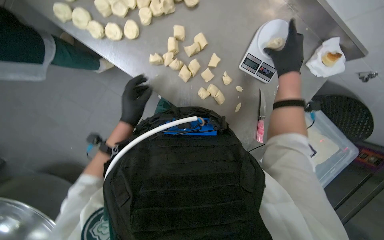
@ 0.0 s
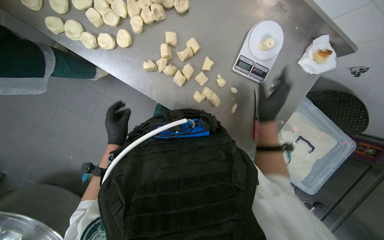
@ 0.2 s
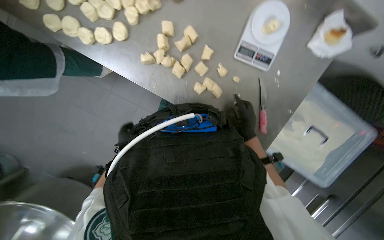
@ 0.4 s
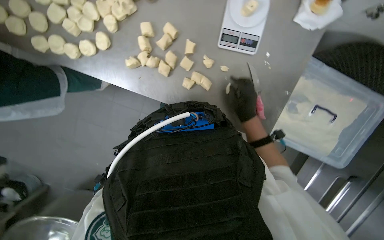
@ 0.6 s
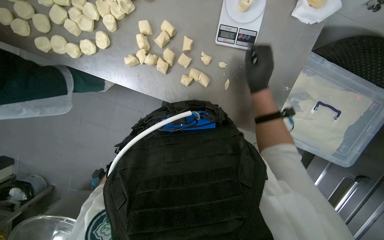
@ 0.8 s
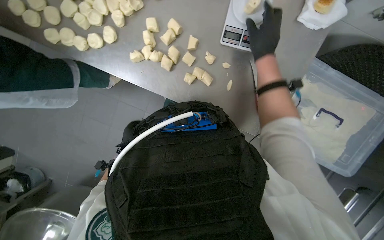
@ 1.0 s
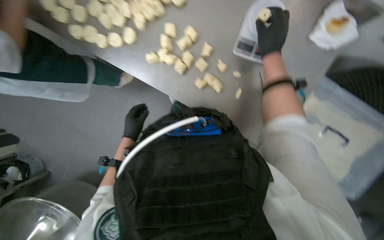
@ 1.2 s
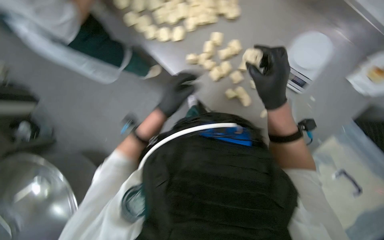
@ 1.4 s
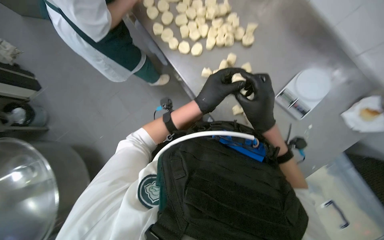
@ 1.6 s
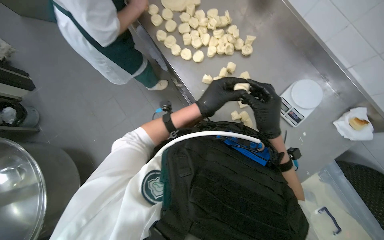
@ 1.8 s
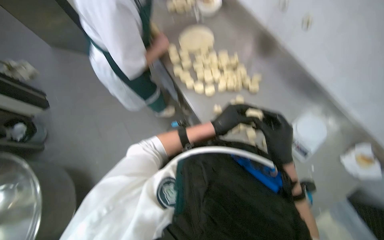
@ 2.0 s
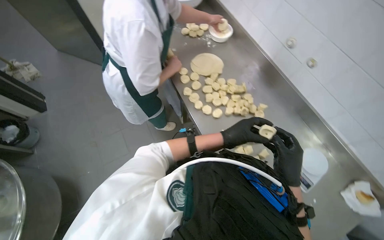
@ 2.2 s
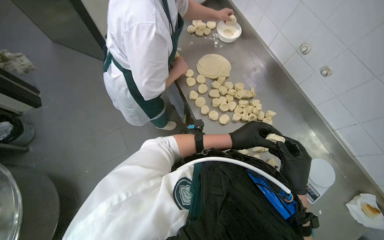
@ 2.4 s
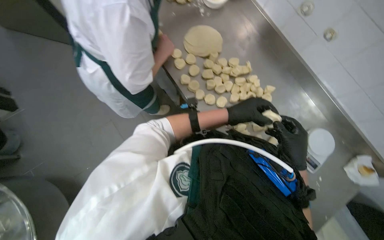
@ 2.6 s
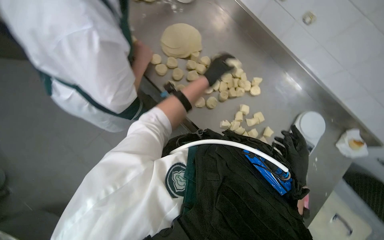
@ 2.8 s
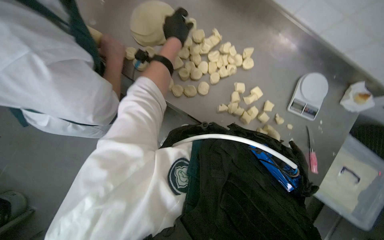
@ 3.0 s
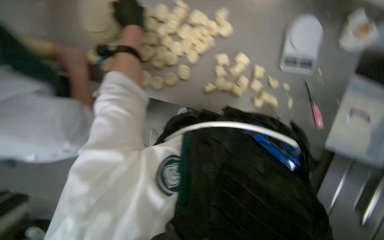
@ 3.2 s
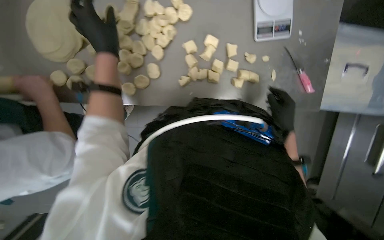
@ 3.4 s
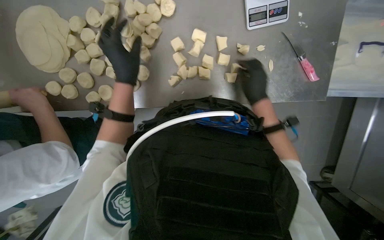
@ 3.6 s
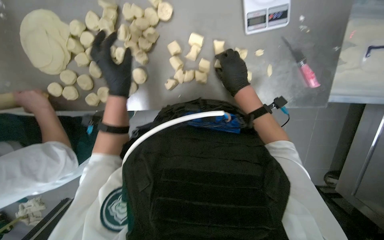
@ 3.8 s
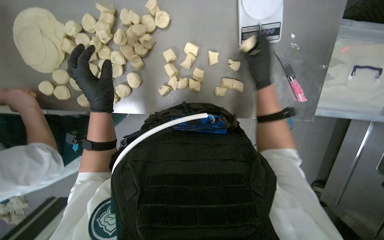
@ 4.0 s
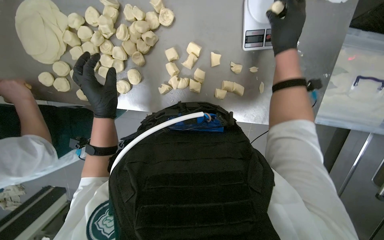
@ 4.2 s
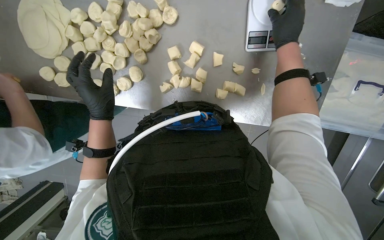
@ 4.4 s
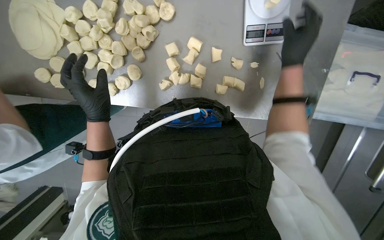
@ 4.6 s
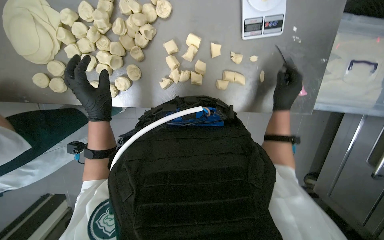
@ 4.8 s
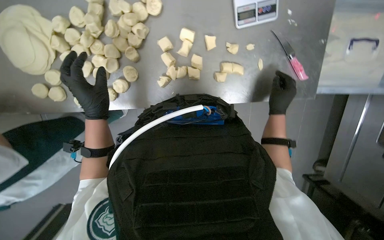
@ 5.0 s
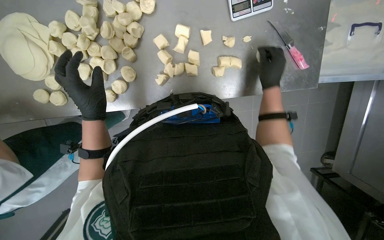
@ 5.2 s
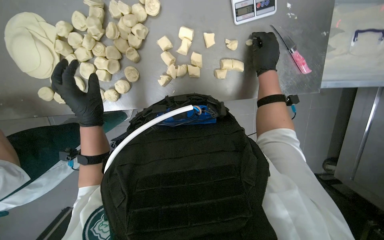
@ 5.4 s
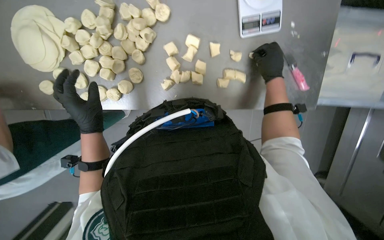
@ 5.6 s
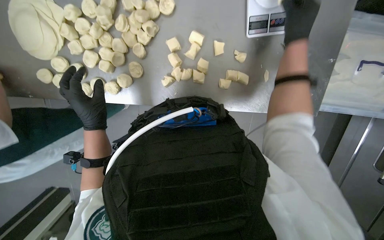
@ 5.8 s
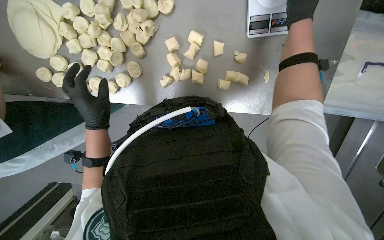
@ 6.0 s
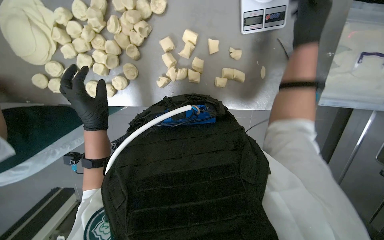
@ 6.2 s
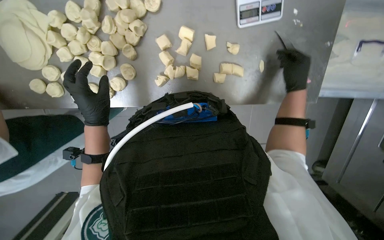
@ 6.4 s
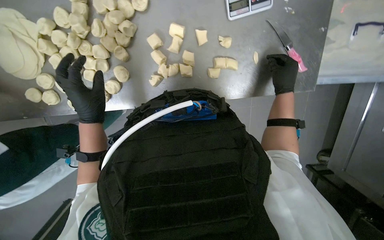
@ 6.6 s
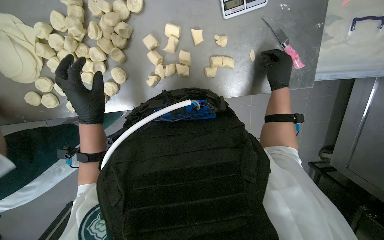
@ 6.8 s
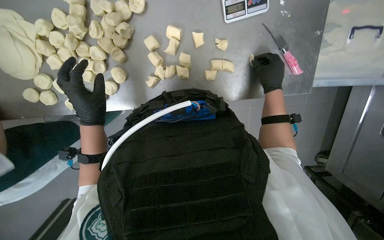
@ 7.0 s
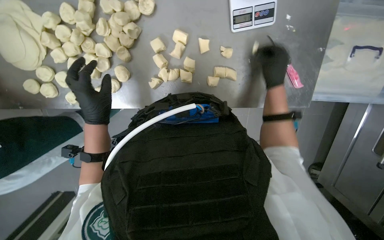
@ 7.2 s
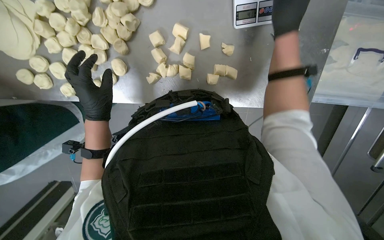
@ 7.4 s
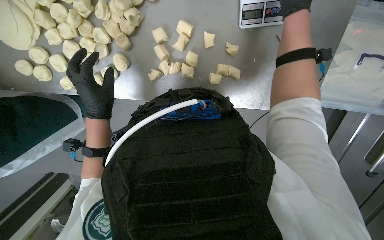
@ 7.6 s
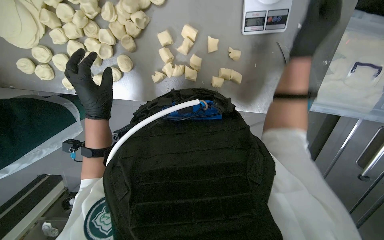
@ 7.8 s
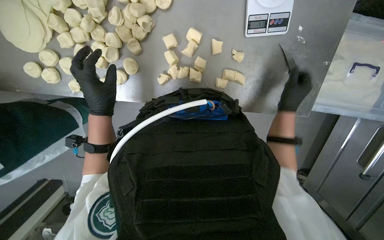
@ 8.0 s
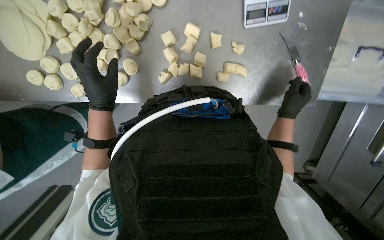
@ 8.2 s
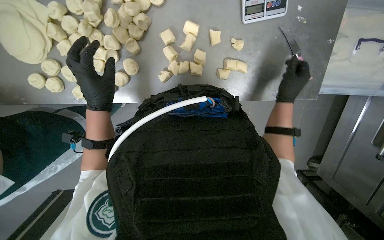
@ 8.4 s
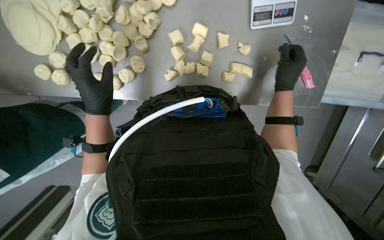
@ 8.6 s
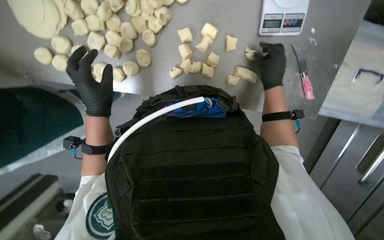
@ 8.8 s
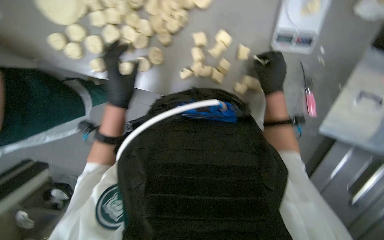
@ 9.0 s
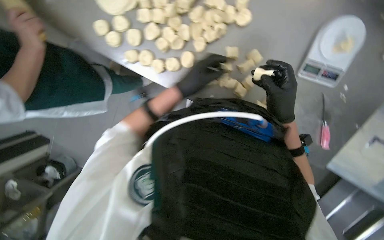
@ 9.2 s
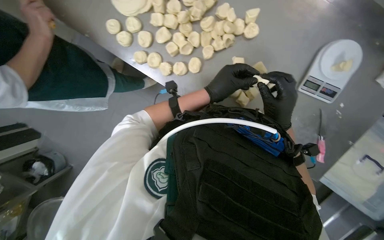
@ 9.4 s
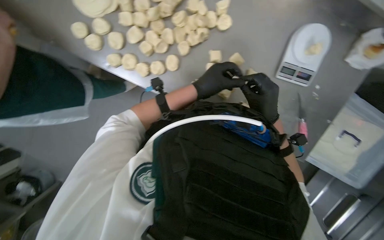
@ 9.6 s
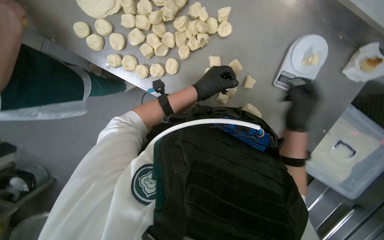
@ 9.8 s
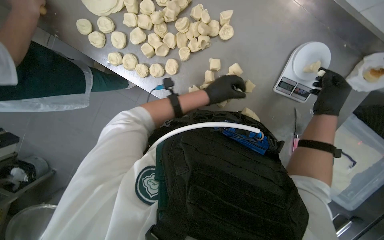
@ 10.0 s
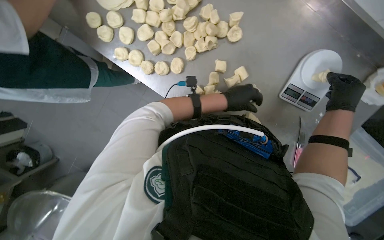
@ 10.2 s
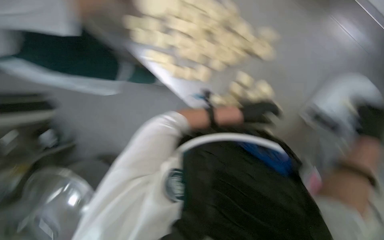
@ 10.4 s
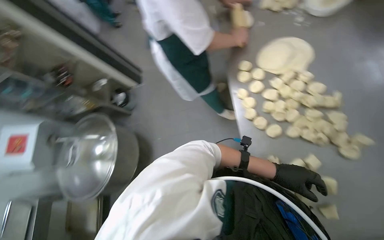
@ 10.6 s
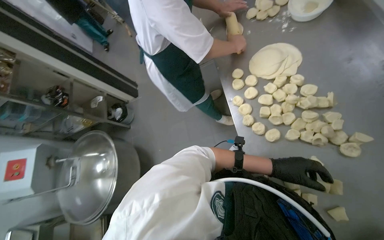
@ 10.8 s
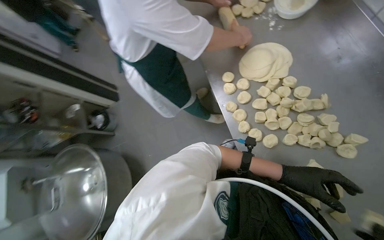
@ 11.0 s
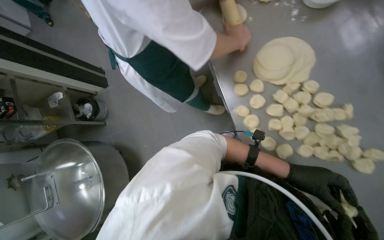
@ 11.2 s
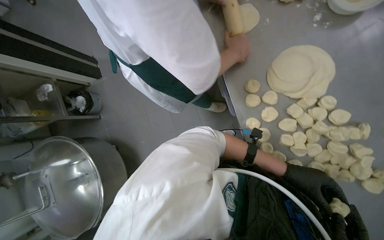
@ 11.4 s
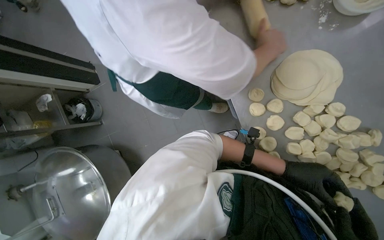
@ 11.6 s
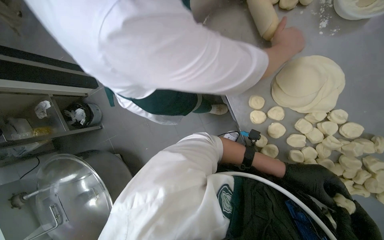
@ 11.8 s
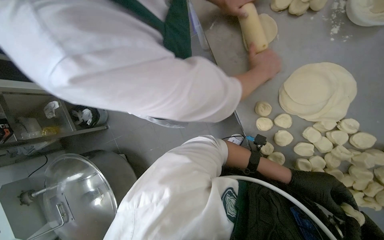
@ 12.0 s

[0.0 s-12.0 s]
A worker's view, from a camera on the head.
Job: preparing food.
The whole recording: Weighing and shaping dough portions. The worker weighs individual dough pieces on a scale and shapes them.
1.6 to 3.0 s: The camera pitches upward, by some 20 degrees.
4.4 to 6.0 s: The right hand moves about 30 cm down the picture and comes back.
6.0 to 7.6 s: The right hand moves approximately 15 cm farther from the camera and comes back.
7.6 to 9.0 s: The right hand travels down the picture and farther from the camera by approximately 15 cm.
9.0 to 10.4 s: The left hand travels to the right by some 30 cm.
10.4 to 12.0 s: The camera travels some 50 cm.

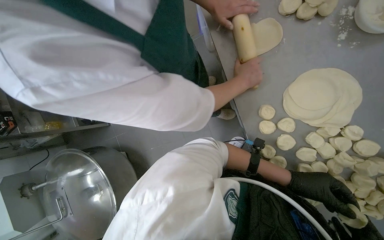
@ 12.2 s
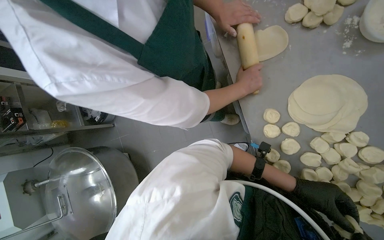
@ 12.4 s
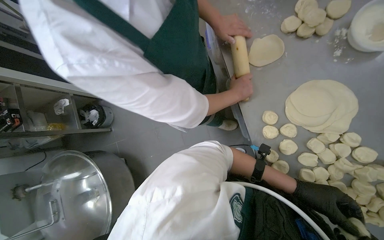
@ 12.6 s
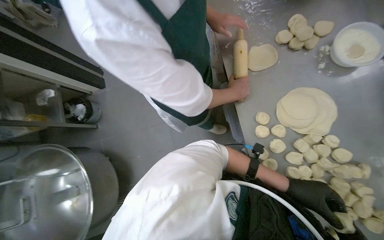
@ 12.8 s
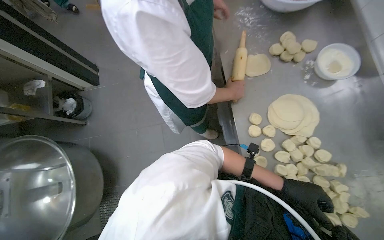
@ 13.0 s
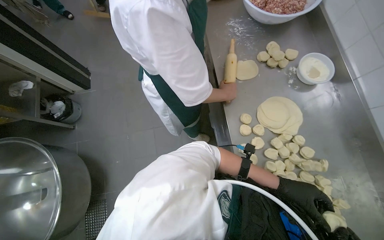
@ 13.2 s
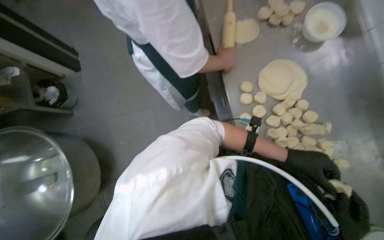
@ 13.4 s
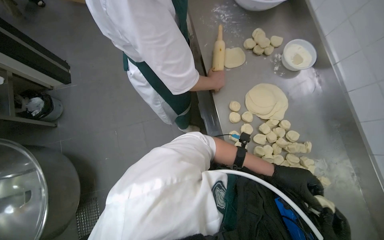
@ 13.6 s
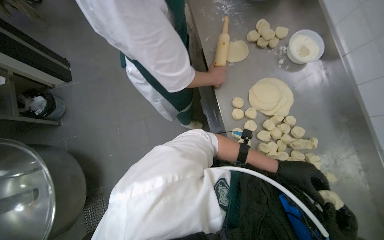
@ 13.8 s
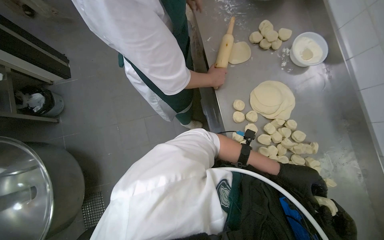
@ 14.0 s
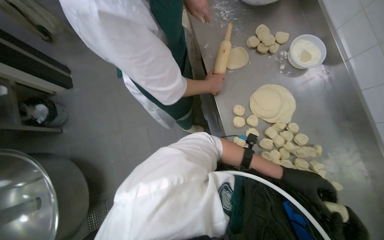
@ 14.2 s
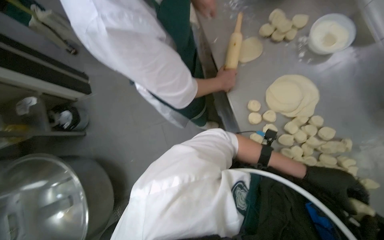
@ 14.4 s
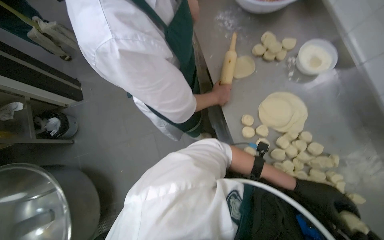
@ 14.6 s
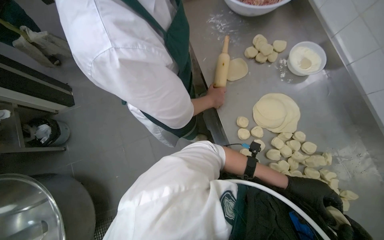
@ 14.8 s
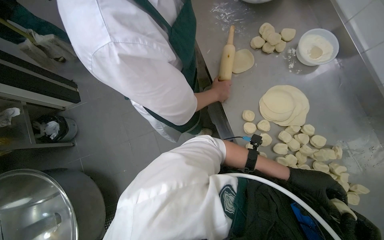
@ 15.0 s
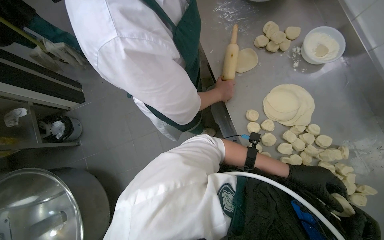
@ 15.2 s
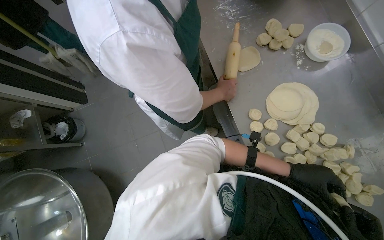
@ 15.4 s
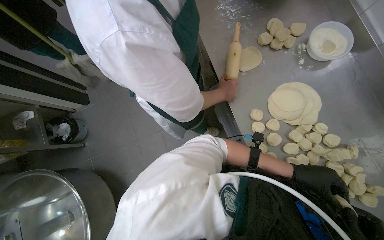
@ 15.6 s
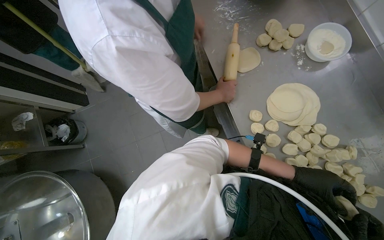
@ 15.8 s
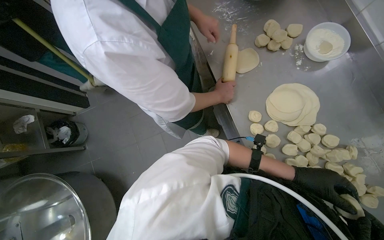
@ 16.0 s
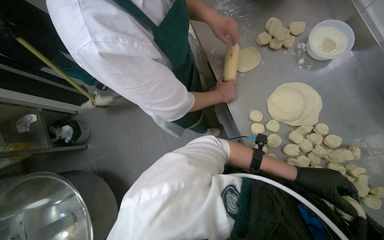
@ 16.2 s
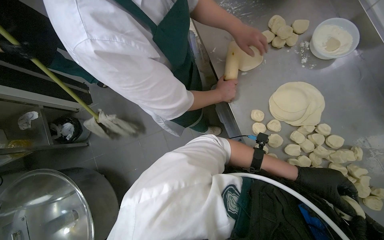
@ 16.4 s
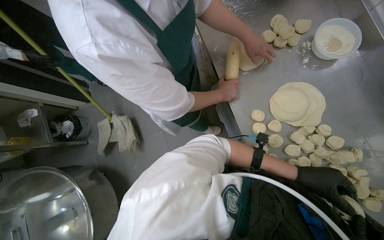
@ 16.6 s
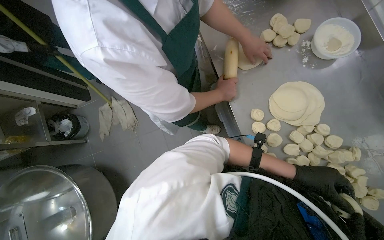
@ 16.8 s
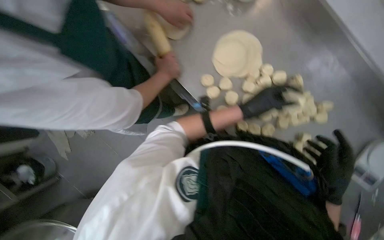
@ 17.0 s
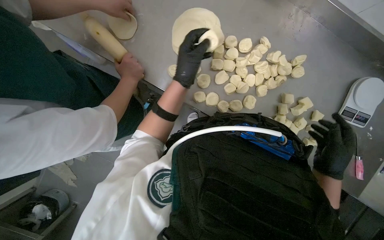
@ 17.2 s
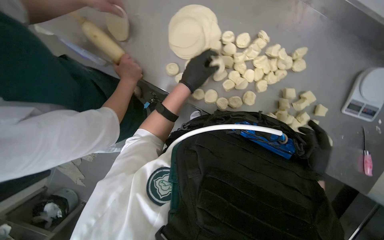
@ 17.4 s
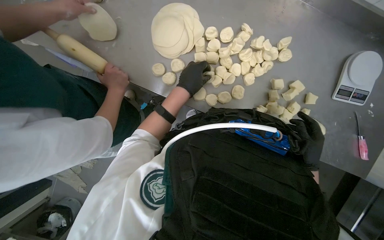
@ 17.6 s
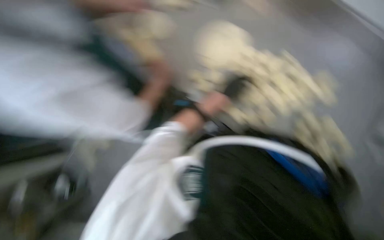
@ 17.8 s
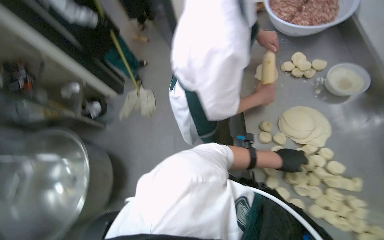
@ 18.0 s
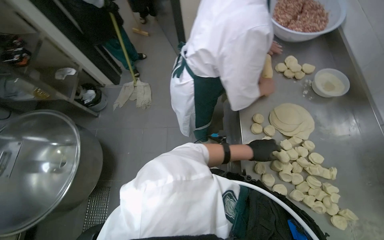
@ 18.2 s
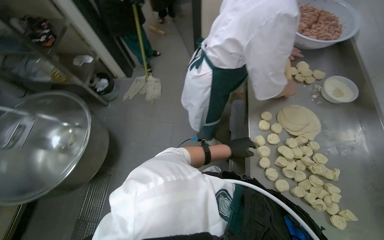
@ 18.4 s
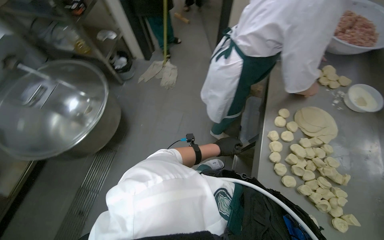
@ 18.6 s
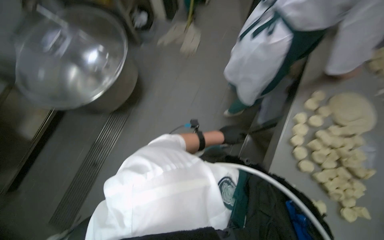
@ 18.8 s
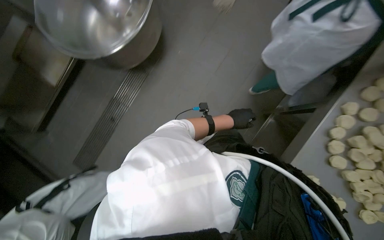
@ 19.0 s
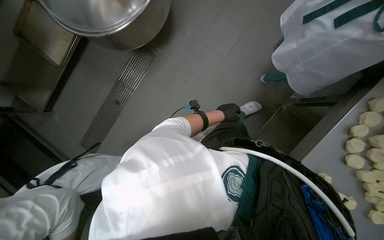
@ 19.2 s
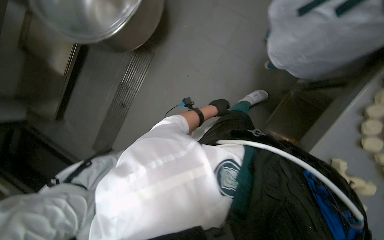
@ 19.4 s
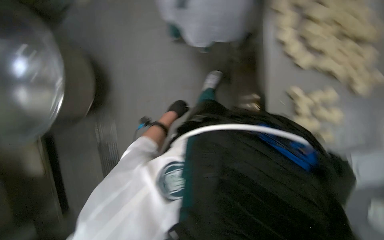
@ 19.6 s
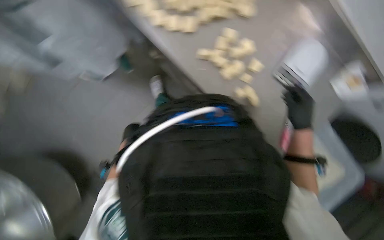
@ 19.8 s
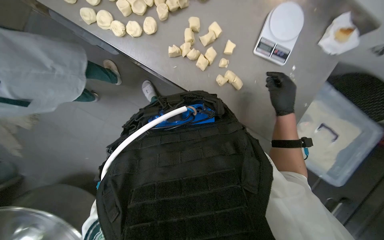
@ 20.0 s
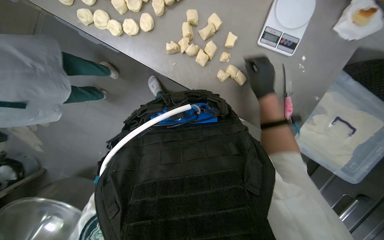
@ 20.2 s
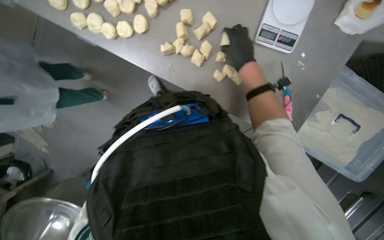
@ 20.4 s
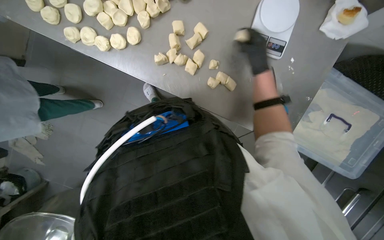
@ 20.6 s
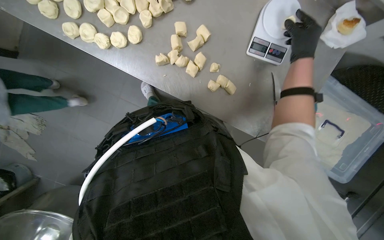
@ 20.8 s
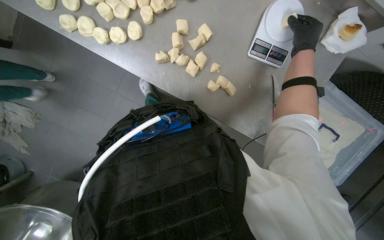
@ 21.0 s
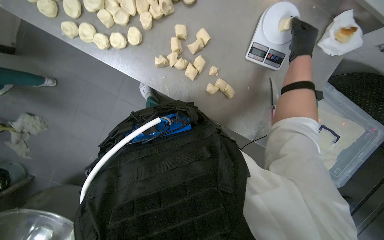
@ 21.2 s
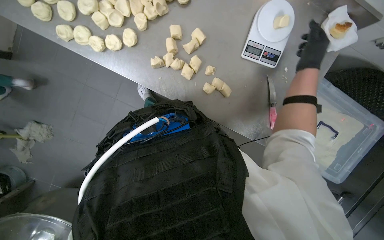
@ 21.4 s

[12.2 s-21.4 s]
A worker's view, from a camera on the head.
Job: preparing food.
The whole recording: Weighing and shaping dough portions. The worker weighs individual dough pieces on a scale and shapes them.
12.2 to 13.8 s: The view pans to the right by roughly 15 degrees.
19.8 to 21.4 s: The right hand shifts about 15 cm up the picture.
